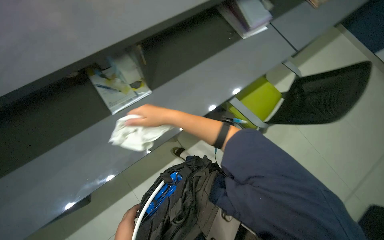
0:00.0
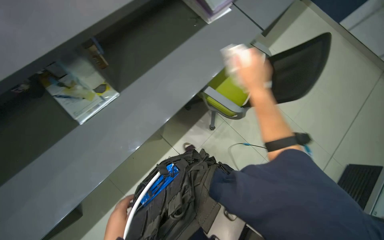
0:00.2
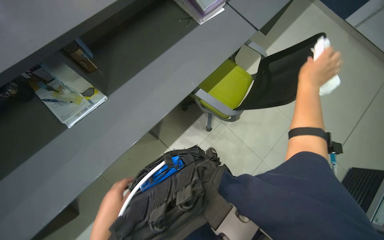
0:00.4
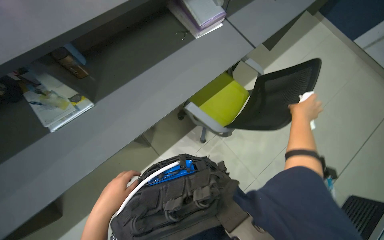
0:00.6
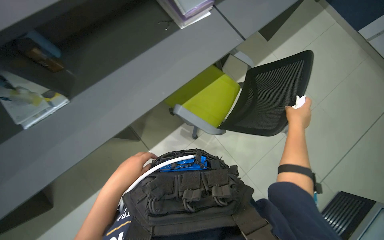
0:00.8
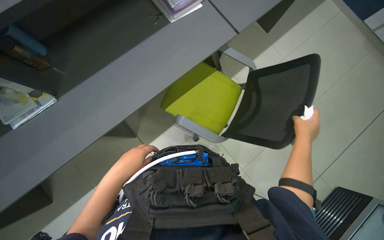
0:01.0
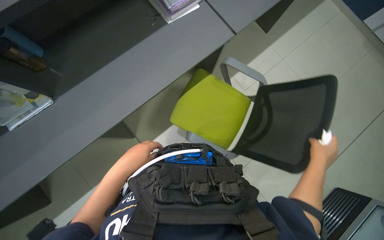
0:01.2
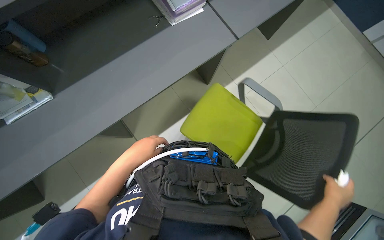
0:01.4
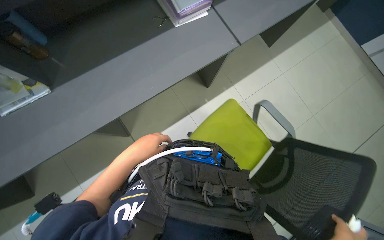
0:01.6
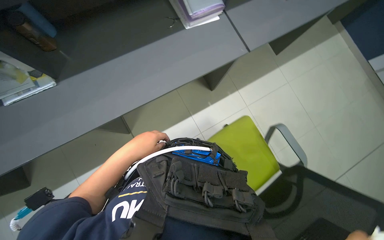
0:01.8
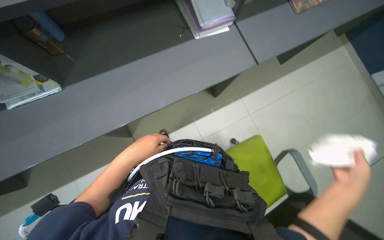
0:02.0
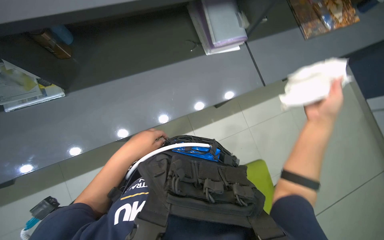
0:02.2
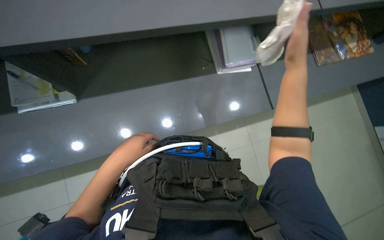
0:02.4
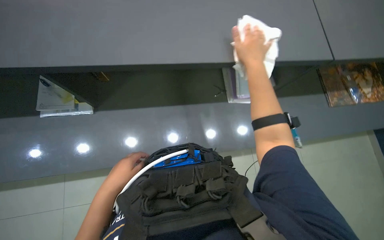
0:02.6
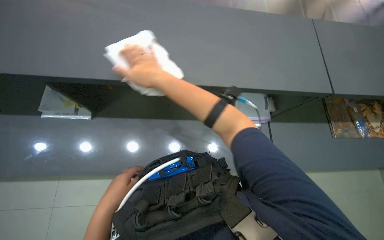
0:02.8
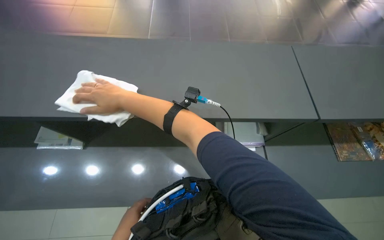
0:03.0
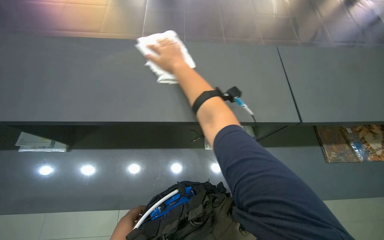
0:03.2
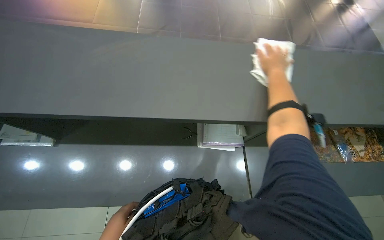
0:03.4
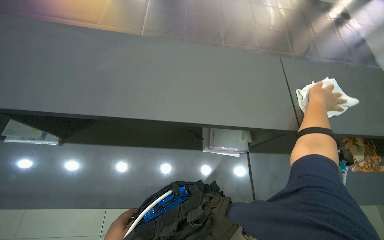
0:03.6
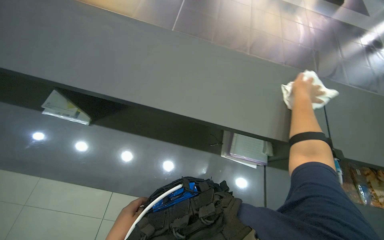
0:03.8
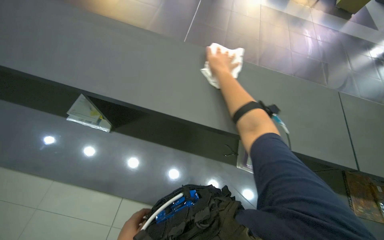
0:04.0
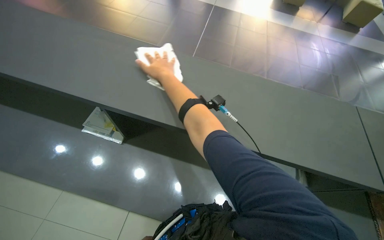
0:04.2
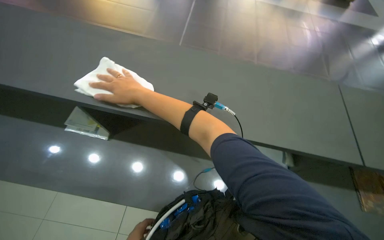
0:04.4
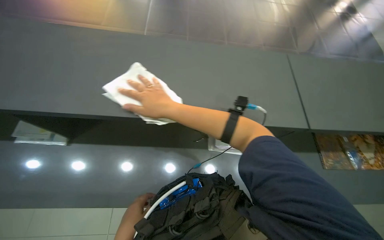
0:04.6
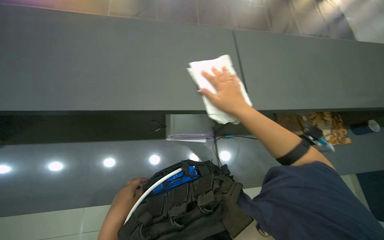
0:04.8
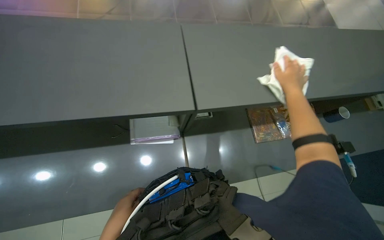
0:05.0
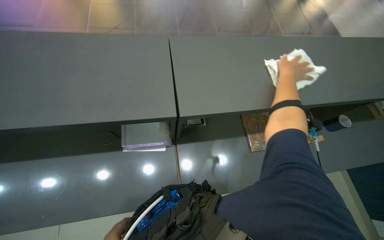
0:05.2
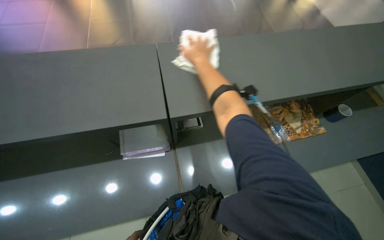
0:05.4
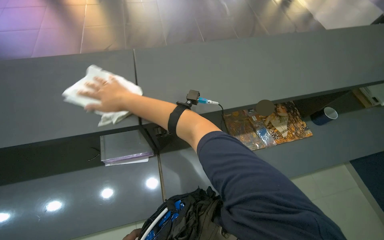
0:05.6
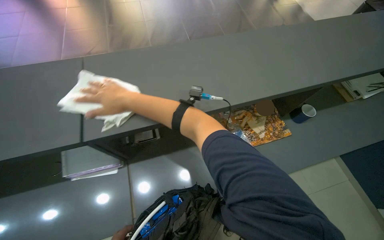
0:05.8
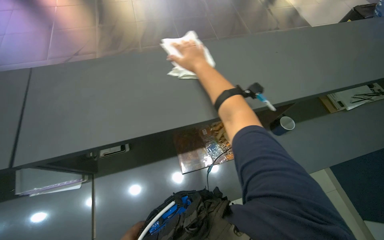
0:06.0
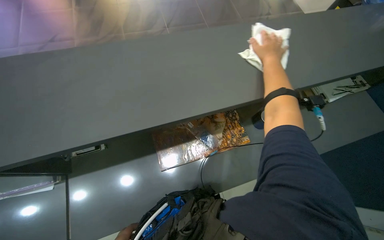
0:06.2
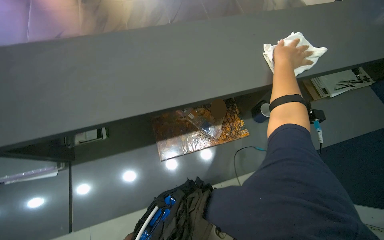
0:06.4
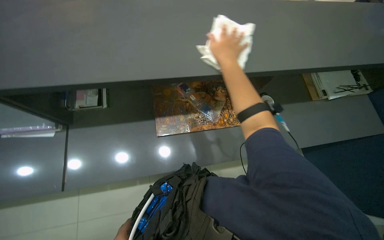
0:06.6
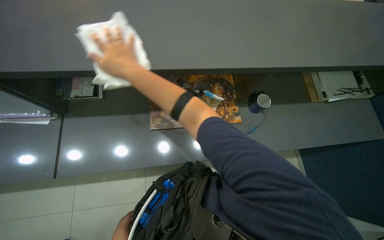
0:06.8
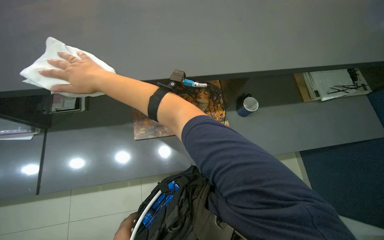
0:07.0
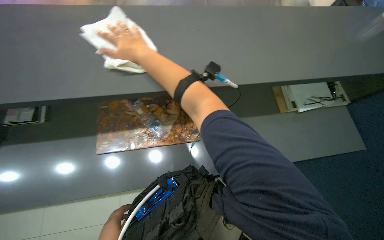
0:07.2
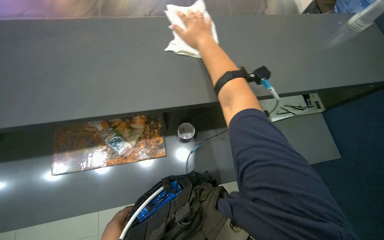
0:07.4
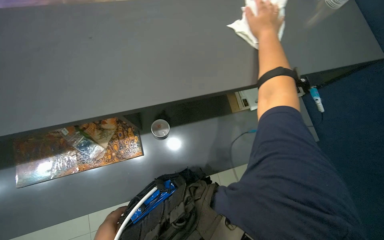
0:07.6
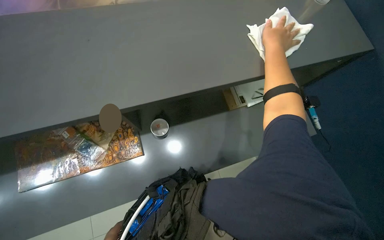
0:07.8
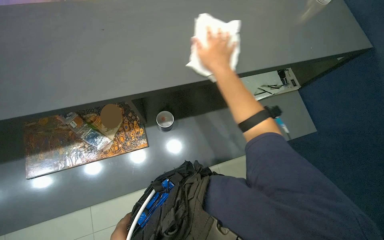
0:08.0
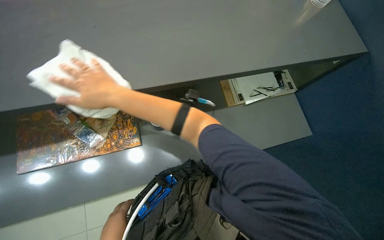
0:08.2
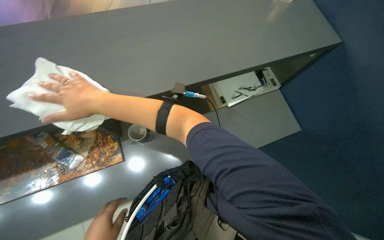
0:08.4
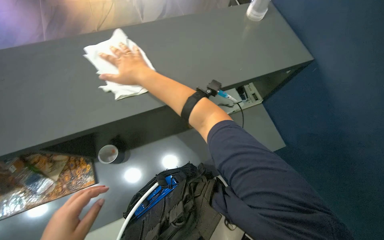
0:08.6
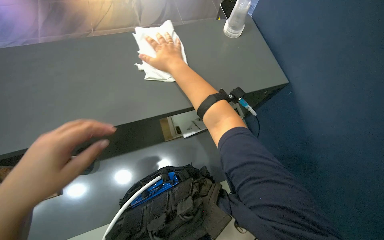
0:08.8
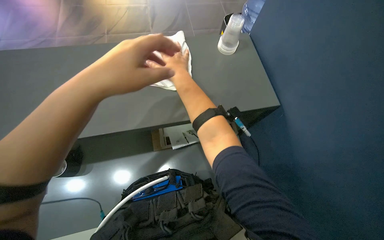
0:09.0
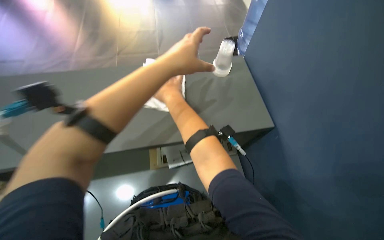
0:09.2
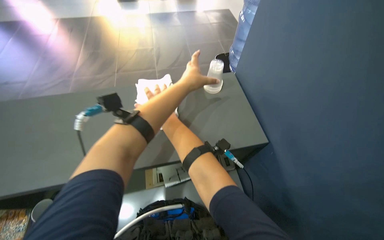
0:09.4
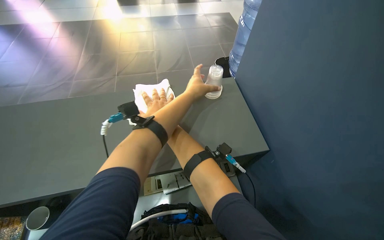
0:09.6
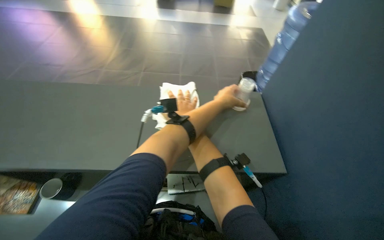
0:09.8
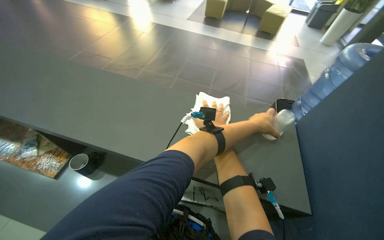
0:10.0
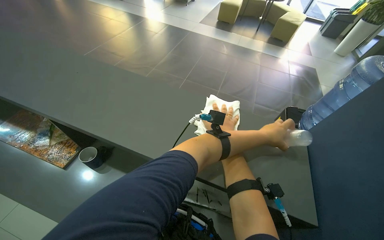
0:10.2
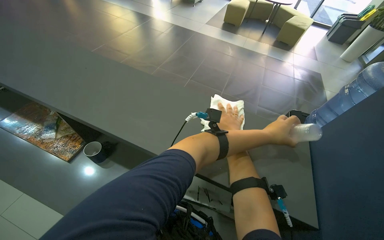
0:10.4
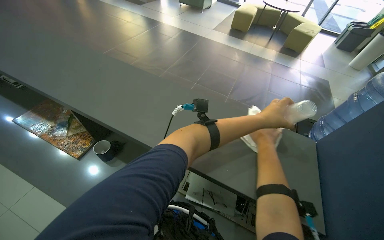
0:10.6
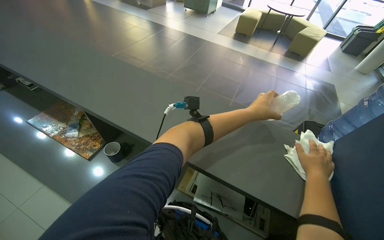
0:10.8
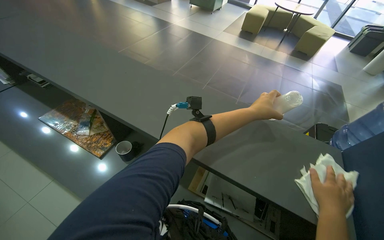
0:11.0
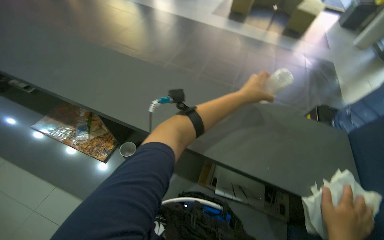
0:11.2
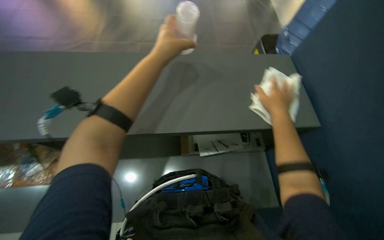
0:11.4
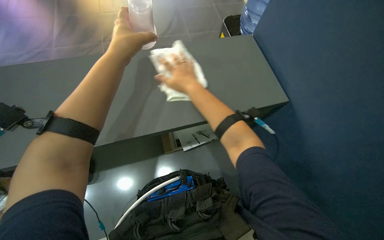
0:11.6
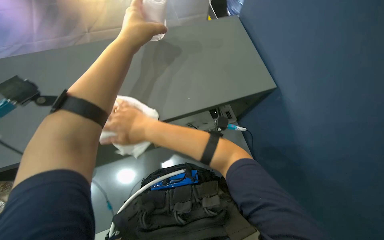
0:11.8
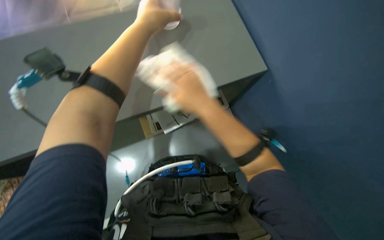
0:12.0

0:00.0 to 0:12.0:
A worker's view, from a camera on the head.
Job: wiping surfaces.
The whole recording: Wiping office surfaces. The worker wipes desks, chairs, and cups with a cleaning cloth.
0:00.0 to 0:01.6: The camera is carried to the right, about 50 cm.
0:01.6 to 0:03.0: The view tips upward by some 25 degrees. The scene rotates clockwise by about 30 degrees.
0:04.4 to 0:06.0: The camera is carried to the right, some 60 cm.
0:07.6 to 0:09.0: The wearer's head swings about 25 degrees to the left.
0:09.0 to 0:10.4: The wearer's head swings roughly 30 degrees to the left. The wearer looks approximately 20 degrees further upward.
0:10.4 to 0:12.0: The view tips downward by approximately 25 degrees.

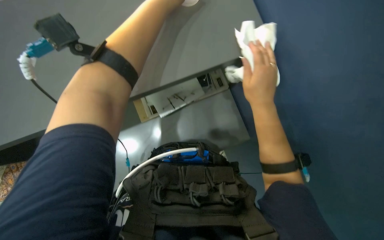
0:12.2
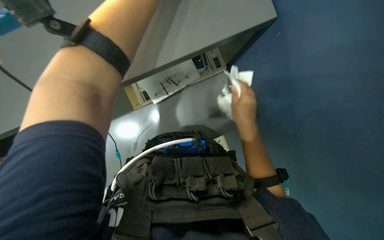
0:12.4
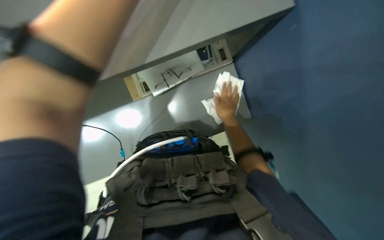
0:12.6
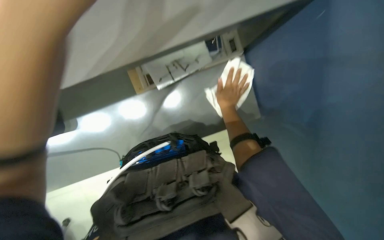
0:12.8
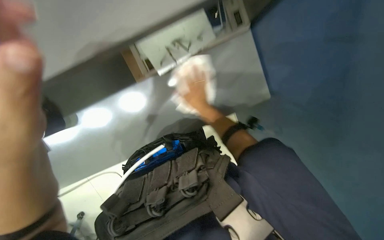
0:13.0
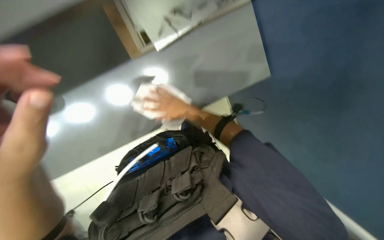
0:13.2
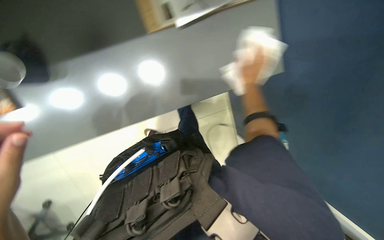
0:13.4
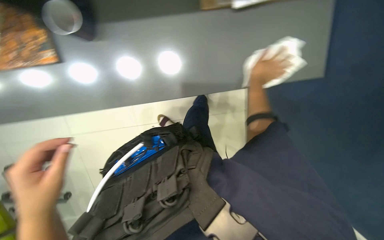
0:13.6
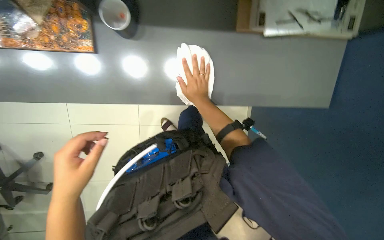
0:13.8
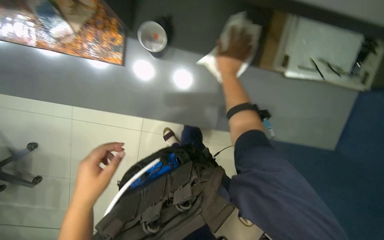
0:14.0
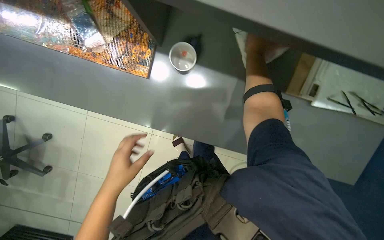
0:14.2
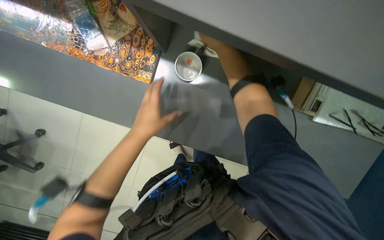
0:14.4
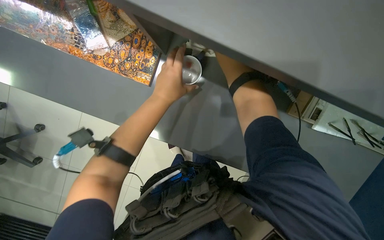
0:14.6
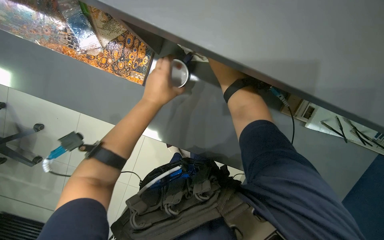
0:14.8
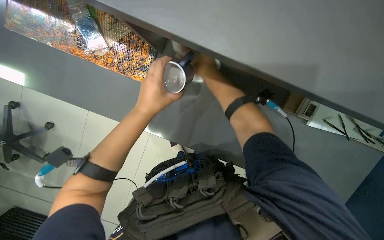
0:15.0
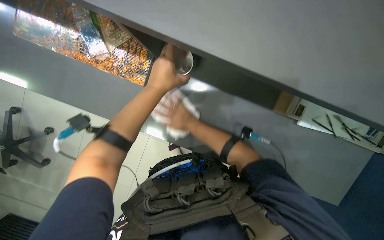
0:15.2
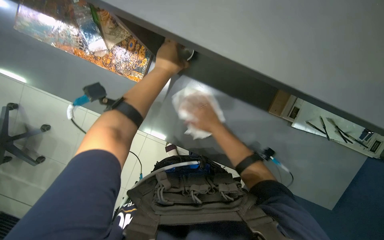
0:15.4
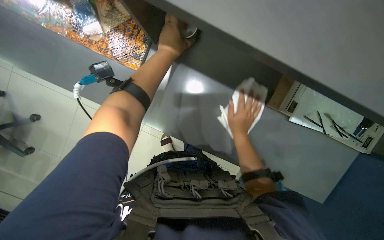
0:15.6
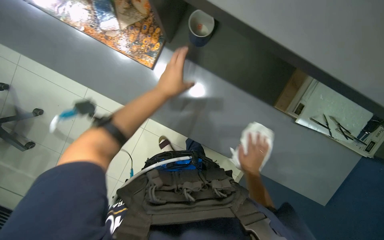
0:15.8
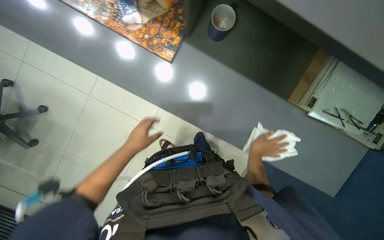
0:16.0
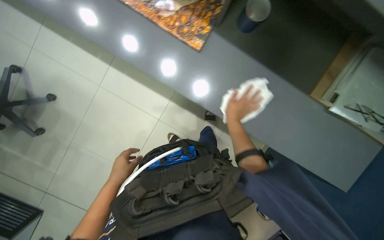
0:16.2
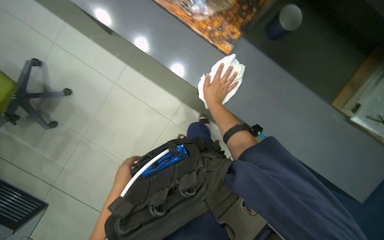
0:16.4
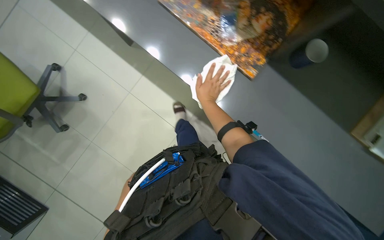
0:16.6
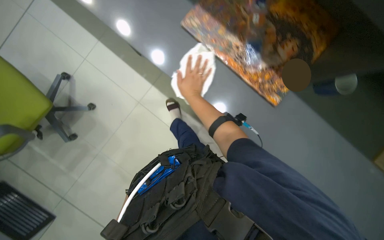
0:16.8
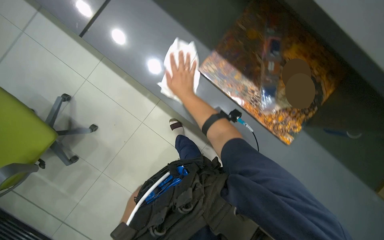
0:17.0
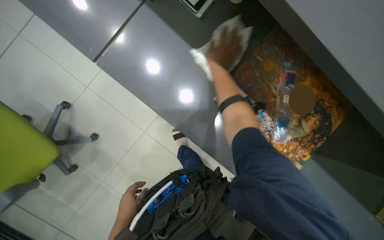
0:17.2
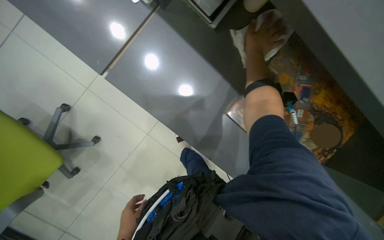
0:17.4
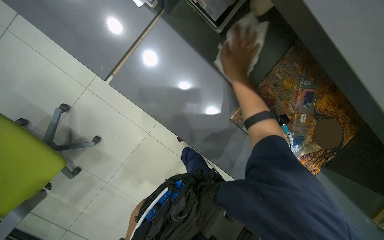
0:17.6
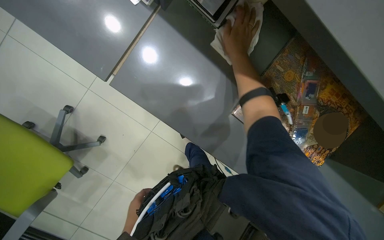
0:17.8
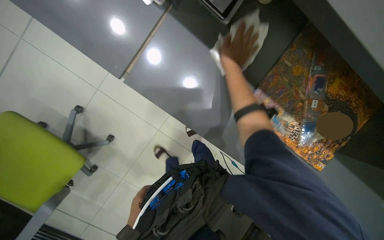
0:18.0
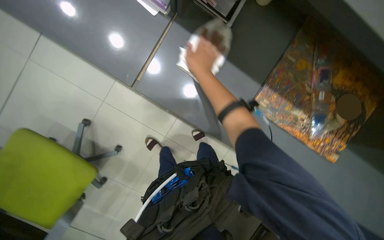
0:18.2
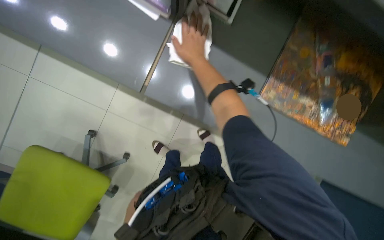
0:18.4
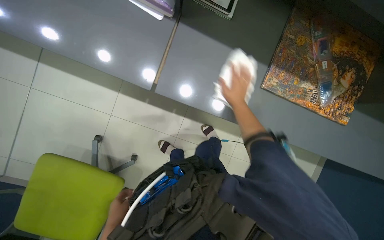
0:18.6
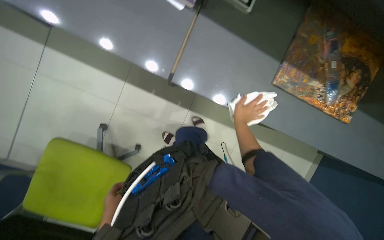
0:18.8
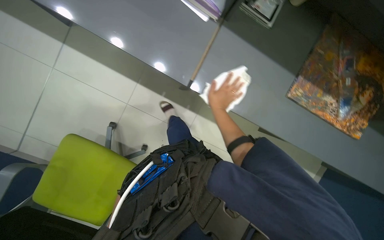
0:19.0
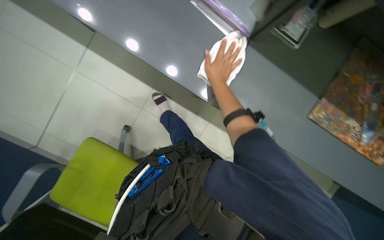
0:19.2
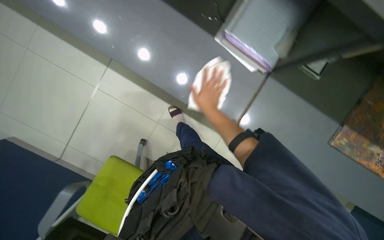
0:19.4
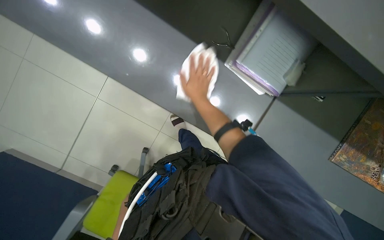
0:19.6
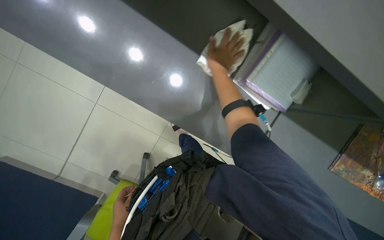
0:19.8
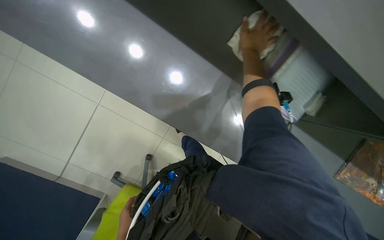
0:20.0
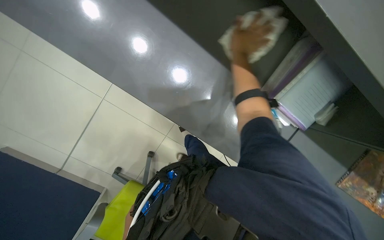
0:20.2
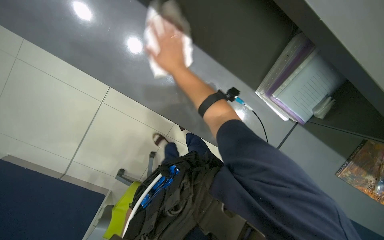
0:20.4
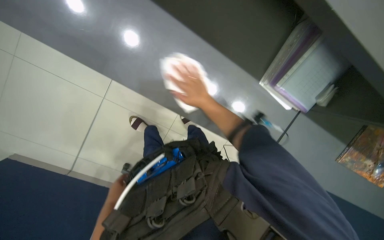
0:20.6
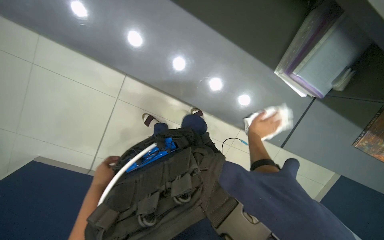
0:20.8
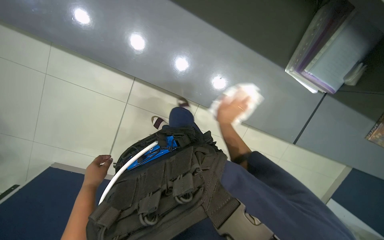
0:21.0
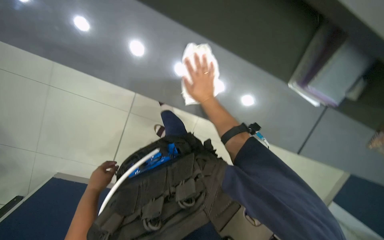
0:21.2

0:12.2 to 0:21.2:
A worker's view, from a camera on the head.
Job: wiping surfaces.
The whole recording: Wiping office surfaces. The worker wipes desks, chairs, and cups with a cleaning cloth.
0:12.2 to 0:13.8: The wearer looks roughly 35 degrees further downward.
0:13.8 to 0:15.2: The right hand moves about 50 cm up the picture and comes back. Meanwhile the left hand goes some 35 cm up the picture and to the right.
0:15.2 to 0:16.6: The wearer moves to the left, some 50 cm.
0:16.6 to 0:18.2: The camera is carried some 60 cm.
0:18.2 to 0:19.8: The camera travels some 60 cm.
0:19.8 to 0:21.2: The left hand is displaced to the left and up the picture by approximately 50 cm.
